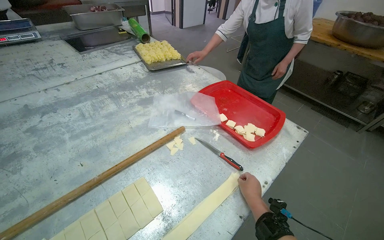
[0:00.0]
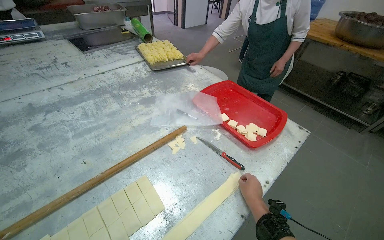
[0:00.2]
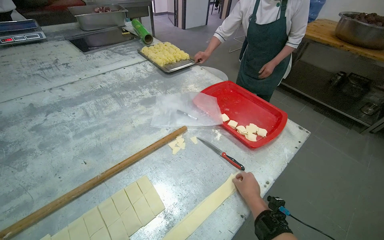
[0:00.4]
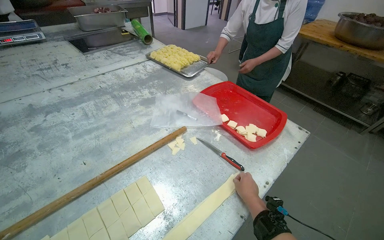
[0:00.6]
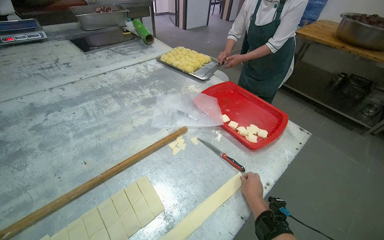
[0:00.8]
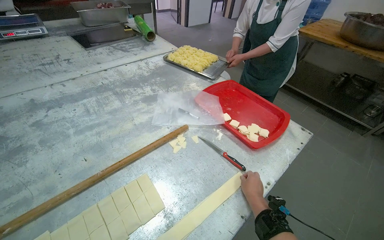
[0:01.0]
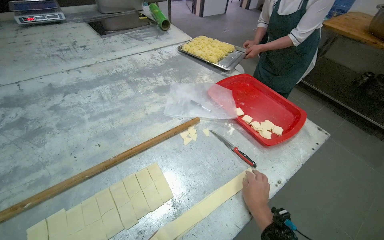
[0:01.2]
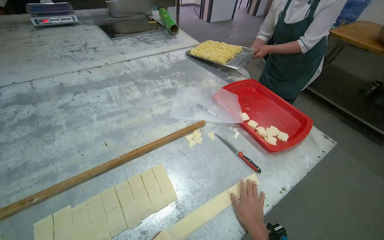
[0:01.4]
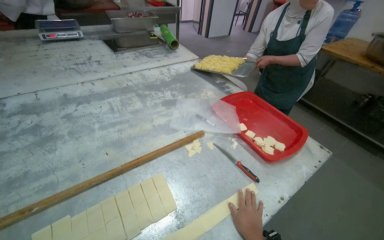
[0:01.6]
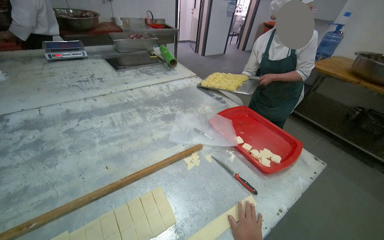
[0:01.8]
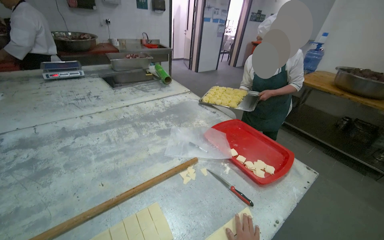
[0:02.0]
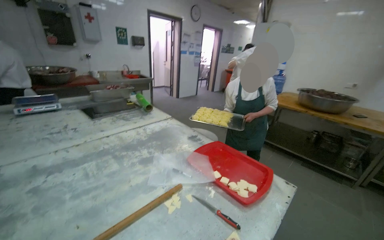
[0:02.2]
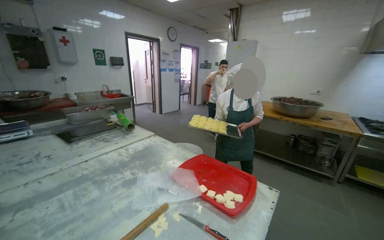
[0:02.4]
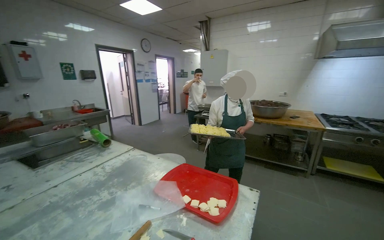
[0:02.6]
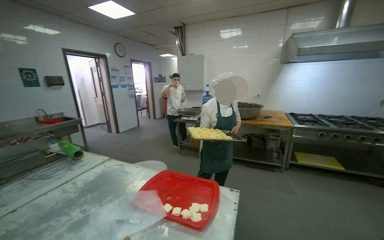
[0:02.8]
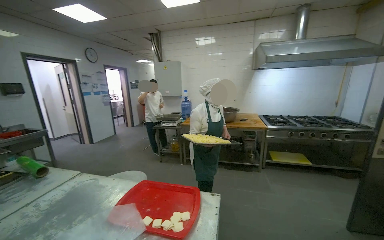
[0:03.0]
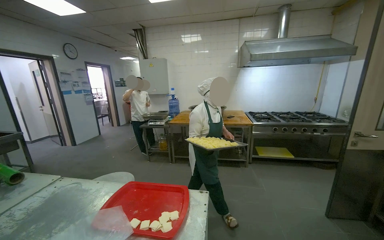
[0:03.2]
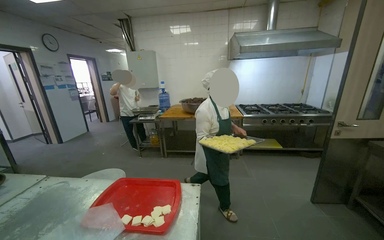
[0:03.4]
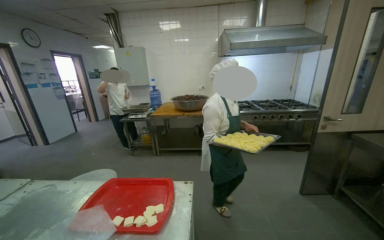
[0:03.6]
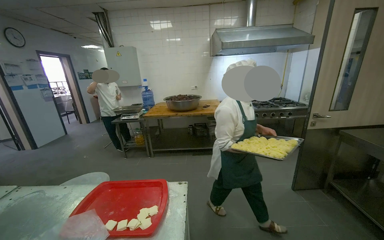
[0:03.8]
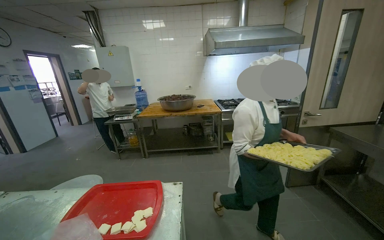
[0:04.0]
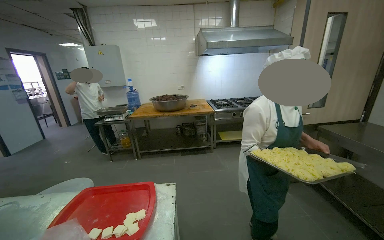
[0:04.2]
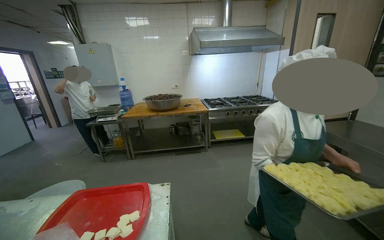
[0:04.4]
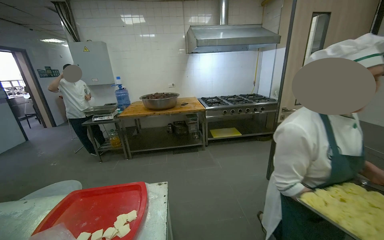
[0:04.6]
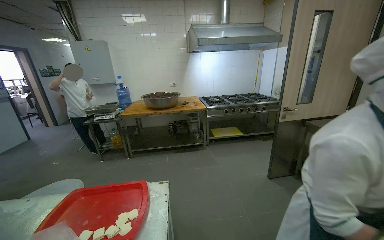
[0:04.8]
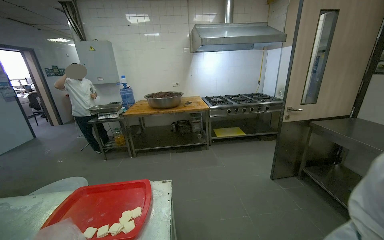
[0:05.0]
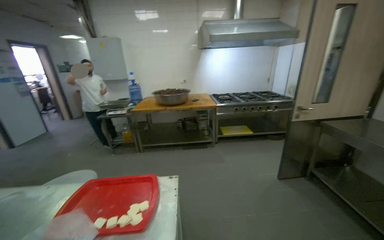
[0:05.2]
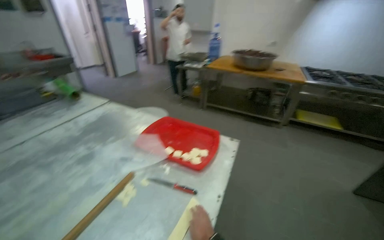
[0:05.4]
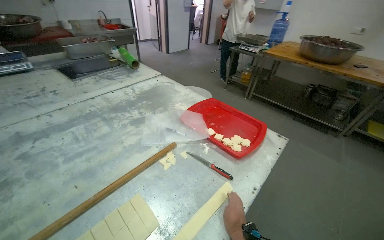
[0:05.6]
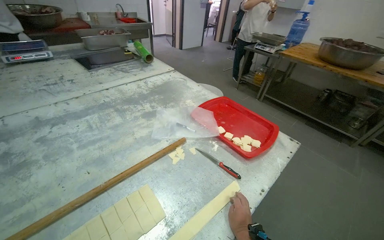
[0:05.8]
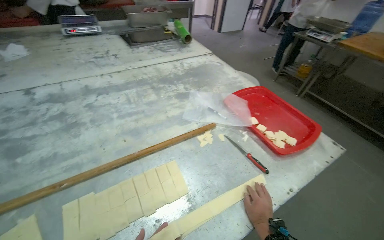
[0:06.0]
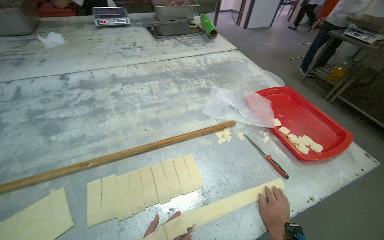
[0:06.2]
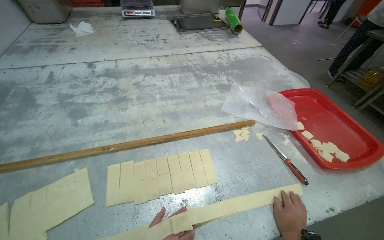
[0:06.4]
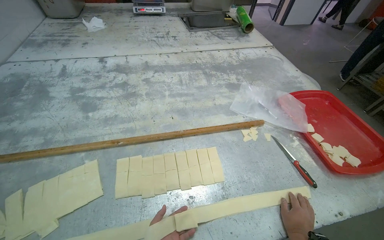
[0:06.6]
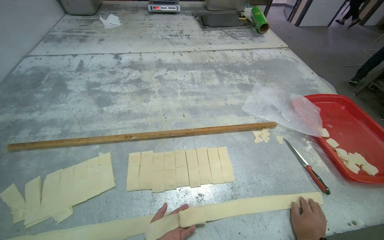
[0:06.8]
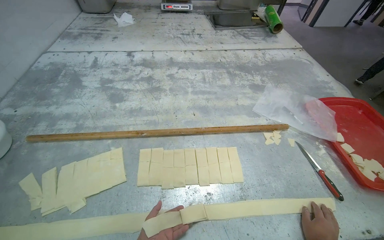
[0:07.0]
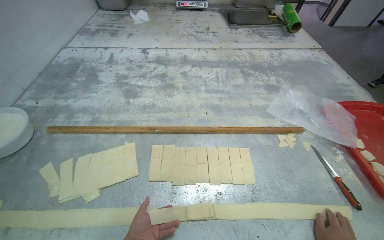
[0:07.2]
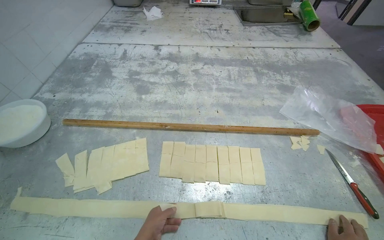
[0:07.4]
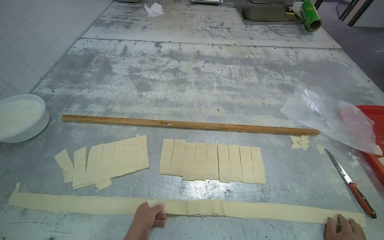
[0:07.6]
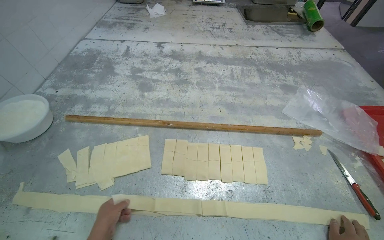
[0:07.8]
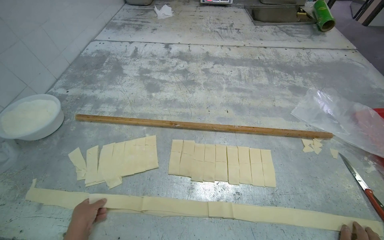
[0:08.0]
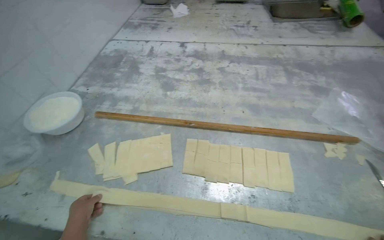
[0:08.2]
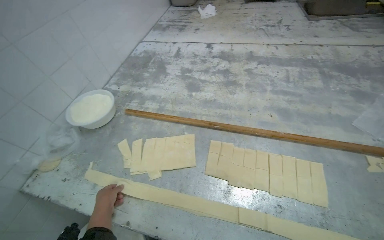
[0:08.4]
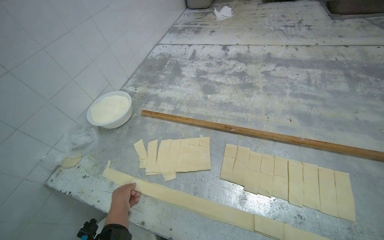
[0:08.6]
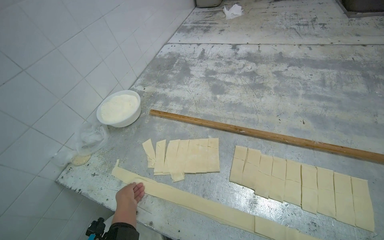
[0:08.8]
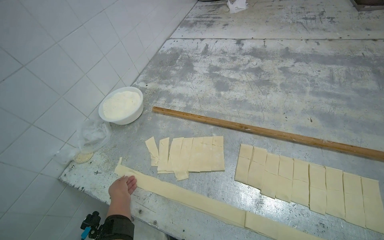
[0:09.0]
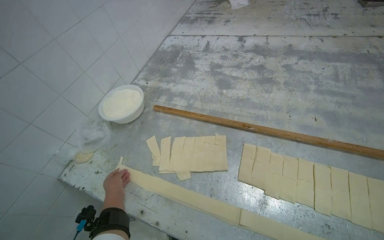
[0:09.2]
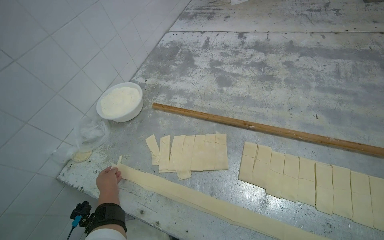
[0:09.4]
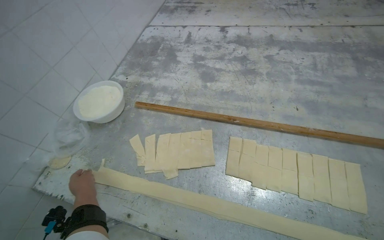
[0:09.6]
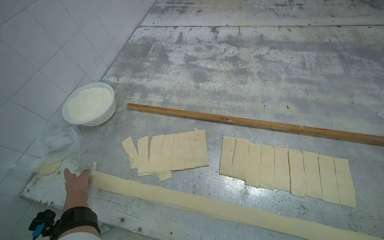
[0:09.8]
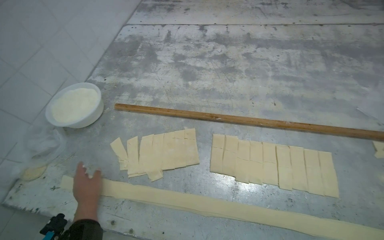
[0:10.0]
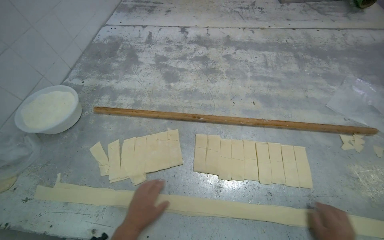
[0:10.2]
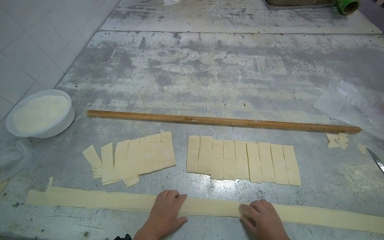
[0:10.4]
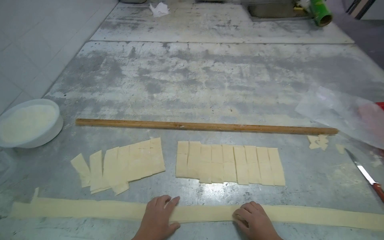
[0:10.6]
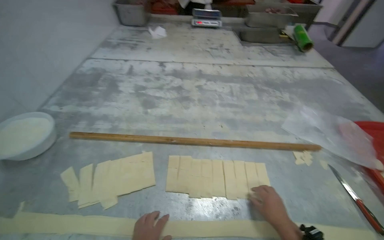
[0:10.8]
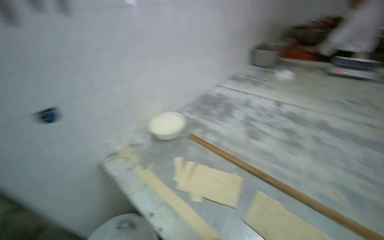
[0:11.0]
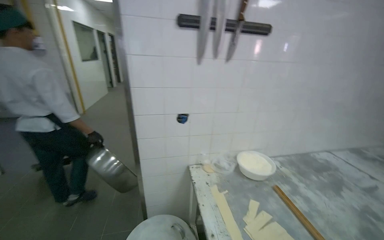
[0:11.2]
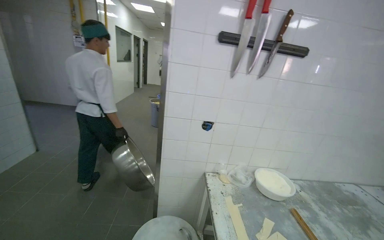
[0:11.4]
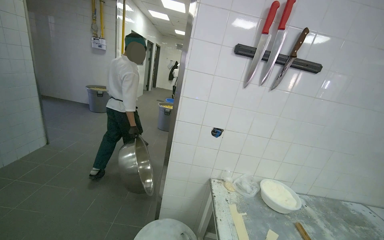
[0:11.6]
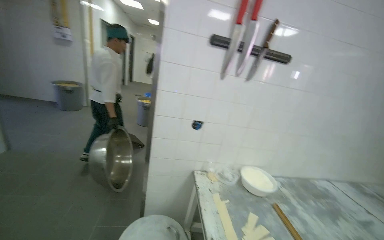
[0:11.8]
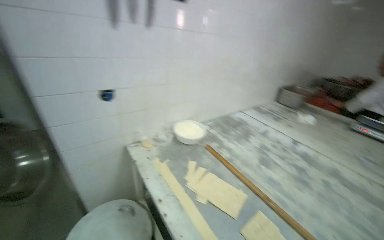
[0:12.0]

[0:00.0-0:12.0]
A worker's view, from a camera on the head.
Job: preparing food.
The whole recording: Preparing dough pieces on table. The worker arranges and folds dough pieces on the metal table.
0:01.6 to 0:03.0: The wearer looks approximately 40 degrees further to the right. The camera pitches upward, by roughly 30 degrees.
0:03.0 to 0:04.4: The view swings roughly 20 degrees to the right.
0:04.4 to 0:06.0: The wearer looks approximately 65 degrees further to the left. The view tilts roughly 25 degrees downward.
0:06.0 to 0:07.6: The head turns to the left by approximately 30 degrees.
0:07.6 to 0:09.0: The view pans to the left by some 20 degrees. The left hand is displaced to the left by approximately 25 cm.
0:09.0 to 0:10.4: The view swings roughly 15 degrees to the right. The left hand is displaced to the right by about 25 cm.
0:10.4 to 0:12.0: The head rotates approximately 55 degrees to the left. The view tilts about 20 degrees upward.

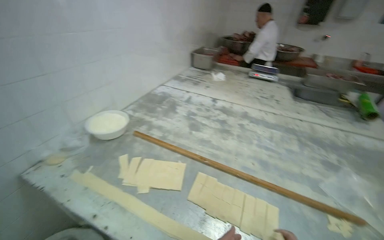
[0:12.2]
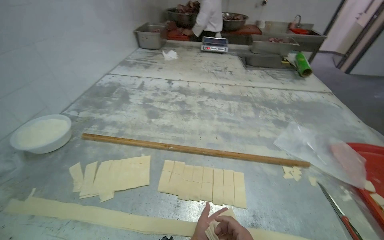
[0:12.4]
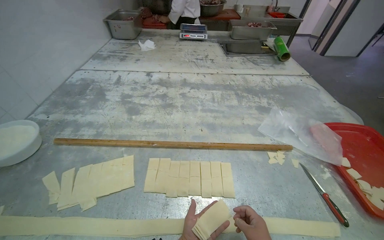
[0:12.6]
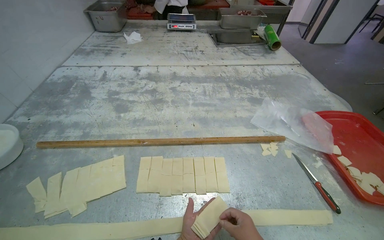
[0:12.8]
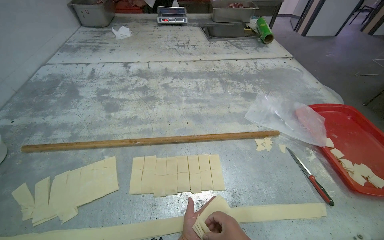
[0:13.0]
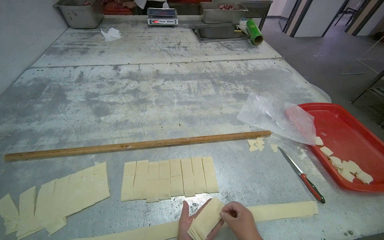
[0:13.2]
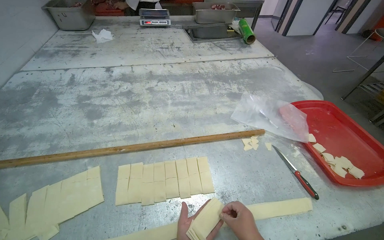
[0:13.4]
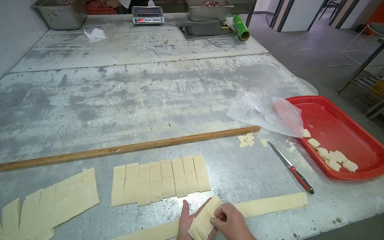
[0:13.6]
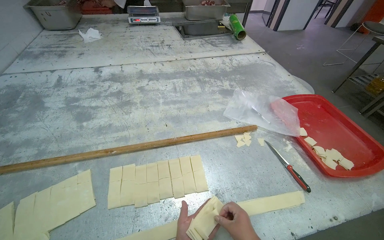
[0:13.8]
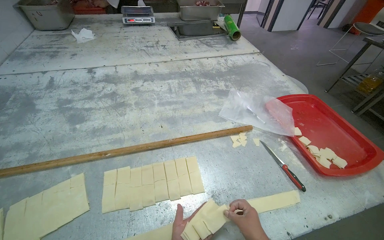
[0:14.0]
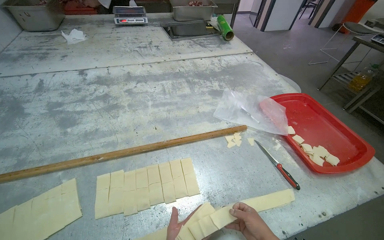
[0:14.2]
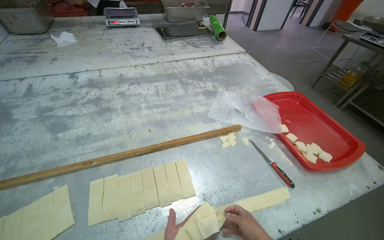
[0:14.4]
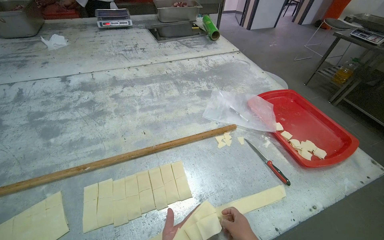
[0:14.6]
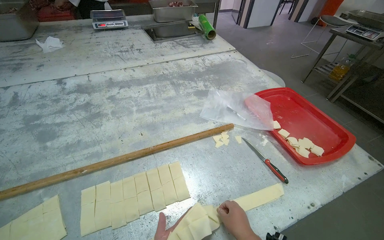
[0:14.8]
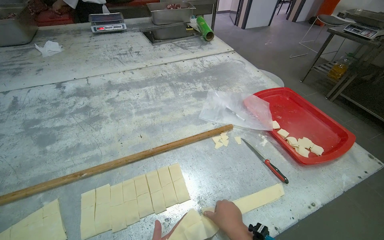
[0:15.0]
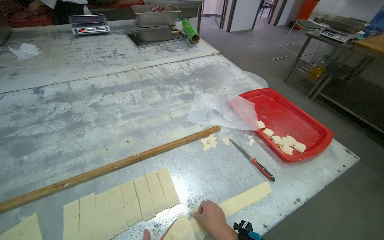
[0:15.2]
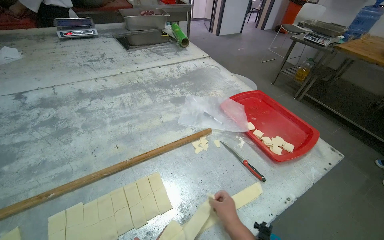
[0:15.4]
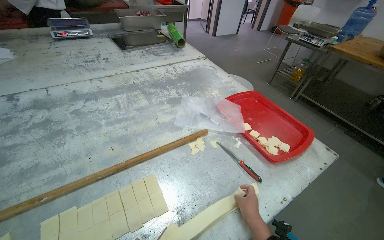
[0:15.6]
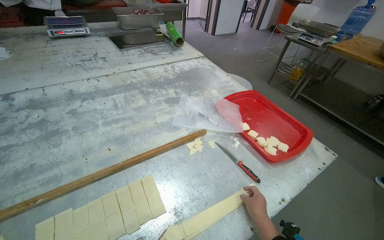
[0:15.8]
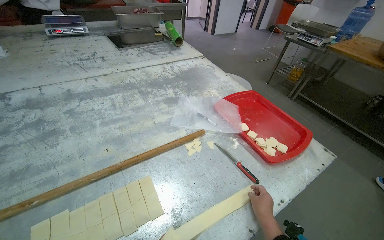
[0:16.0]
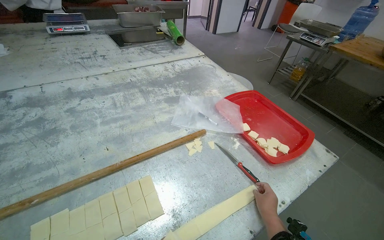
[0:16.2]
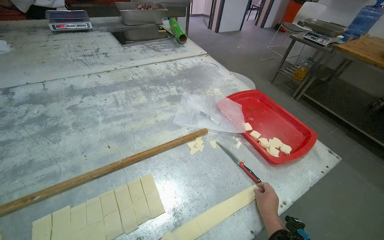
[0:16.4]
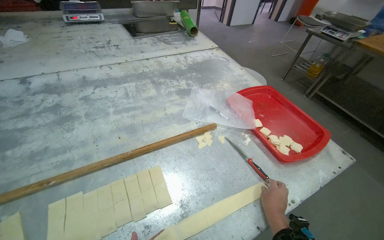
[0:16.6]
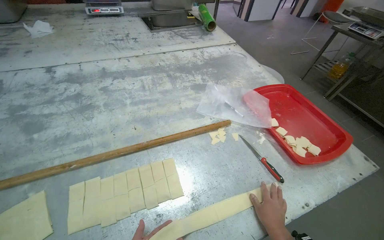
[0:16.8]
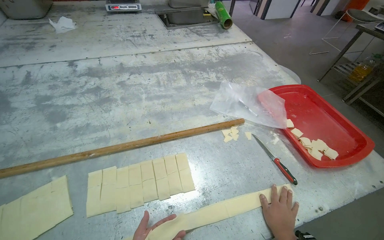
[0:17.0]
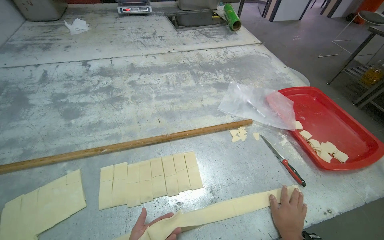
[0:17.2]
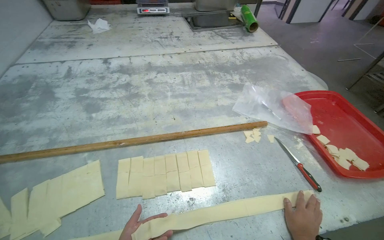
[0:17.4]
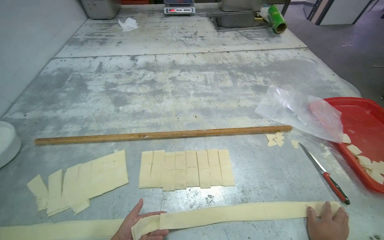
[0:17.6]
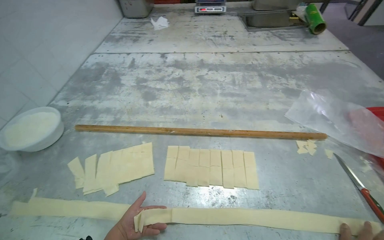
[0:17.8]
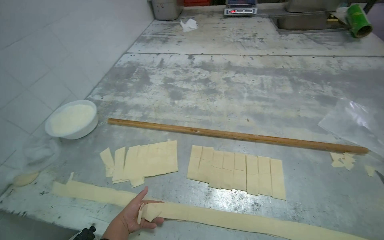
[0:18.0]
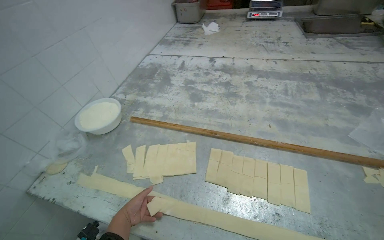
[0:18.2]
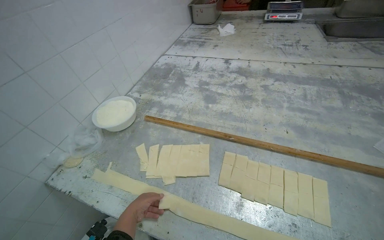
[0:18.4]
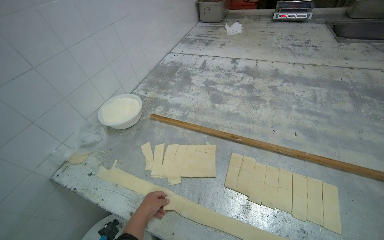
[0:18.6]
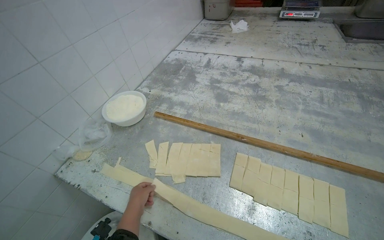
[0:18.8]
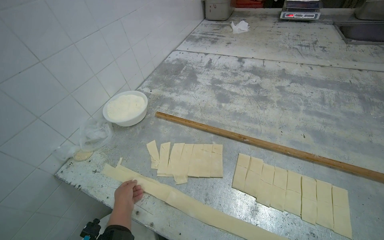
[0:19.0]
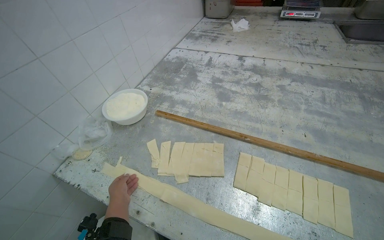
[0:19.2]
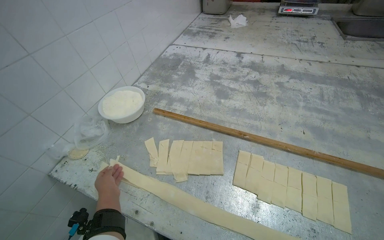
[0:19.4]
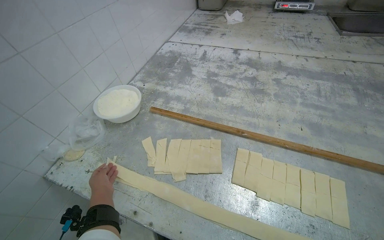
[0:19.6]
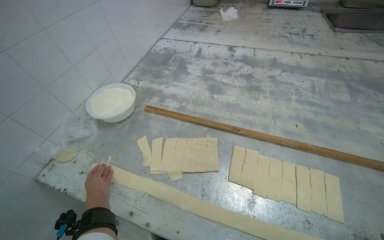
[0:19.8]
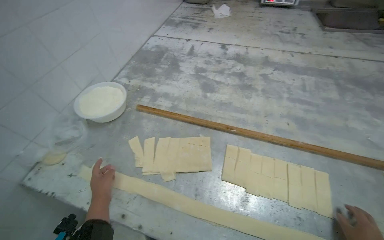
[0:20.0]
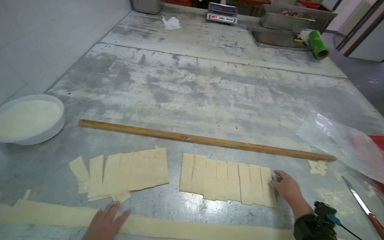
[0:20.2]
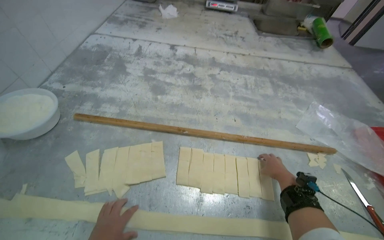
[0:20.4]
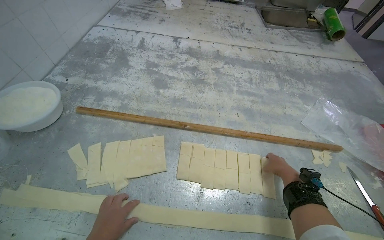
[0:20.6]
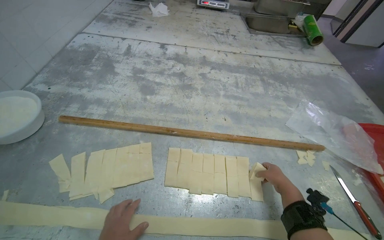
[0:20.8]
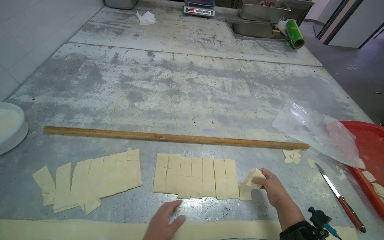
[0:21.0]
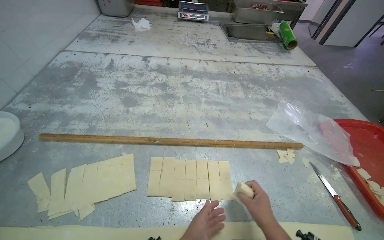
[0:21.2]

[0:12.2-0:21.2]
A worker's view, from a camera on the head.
Job: preparing food.
The whole recording: Preparing dough pieces on table. The worker arranges and folds dough pieces on the metal table.
0:12.2 to 0:13.8: The head rotates approximately 35 degrees to the right. The view tilts roughly 15 degrees downward.
0:15.2 to 0:16.6: The right hand heads to the right and farther from the camera, covering roughly 20 cm.
0:16.6 to 0:18.2: The head turns to the left by about 45 degrees.
0:18.2 to 0:19.8: The left hand goes about 15 cm to the left.
0:19.8 to 0:21.2: The wearer's head swings approximately 20 degrees to the right.
